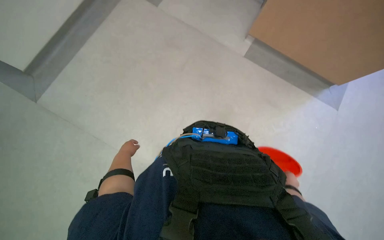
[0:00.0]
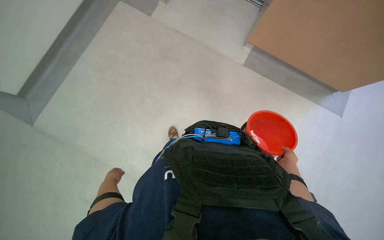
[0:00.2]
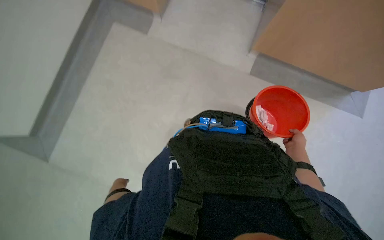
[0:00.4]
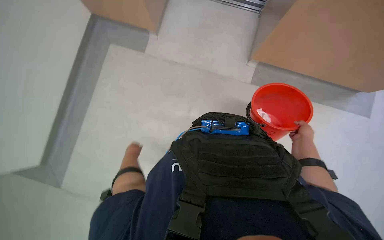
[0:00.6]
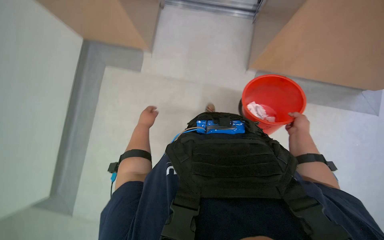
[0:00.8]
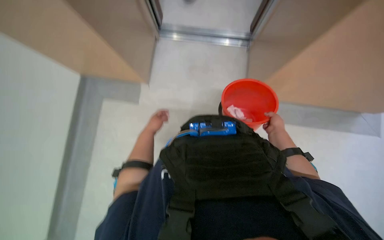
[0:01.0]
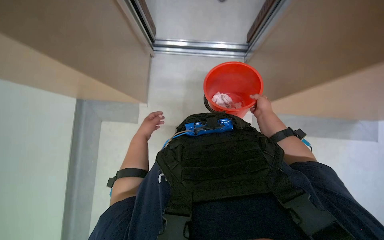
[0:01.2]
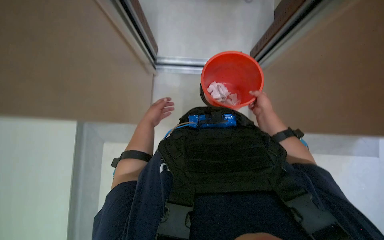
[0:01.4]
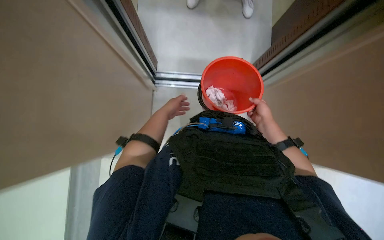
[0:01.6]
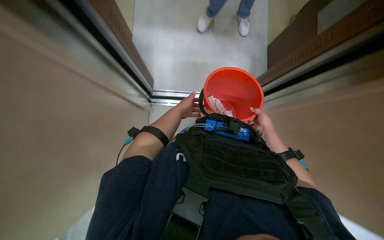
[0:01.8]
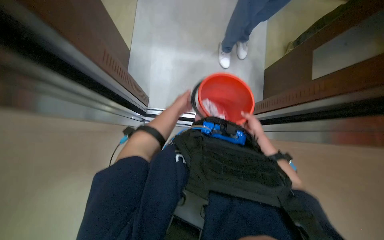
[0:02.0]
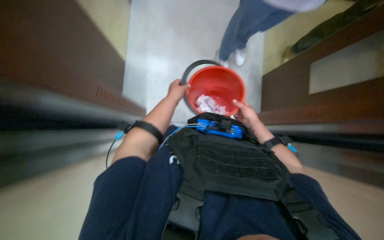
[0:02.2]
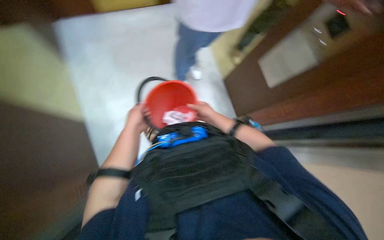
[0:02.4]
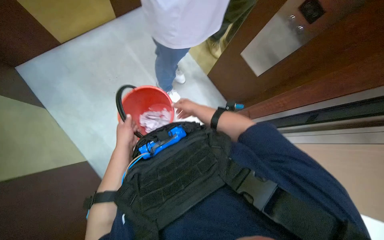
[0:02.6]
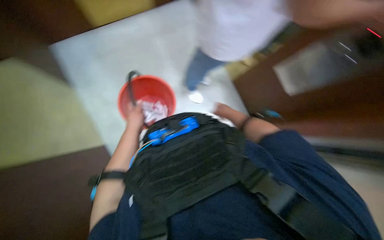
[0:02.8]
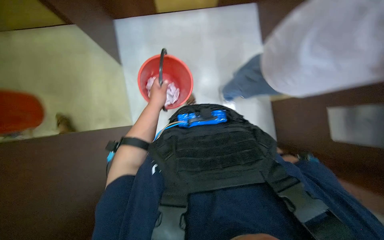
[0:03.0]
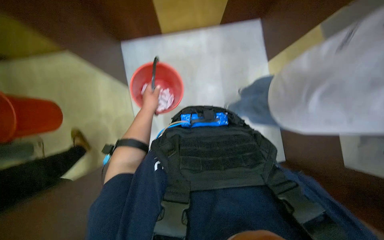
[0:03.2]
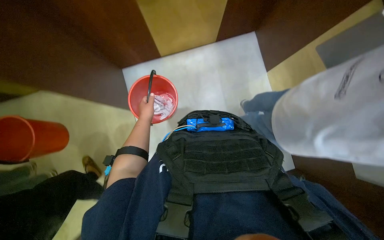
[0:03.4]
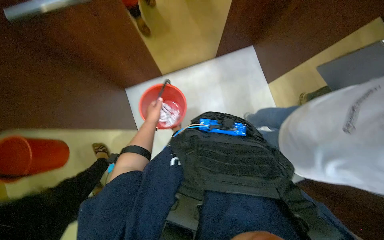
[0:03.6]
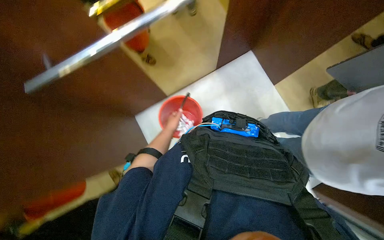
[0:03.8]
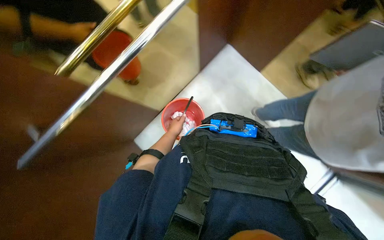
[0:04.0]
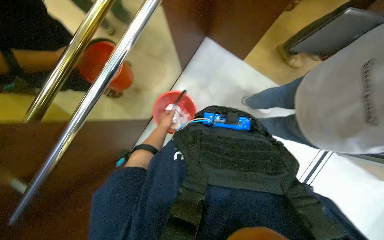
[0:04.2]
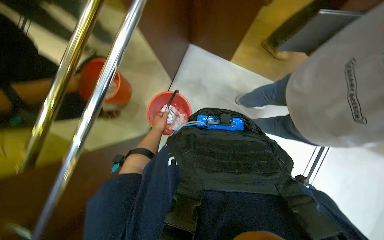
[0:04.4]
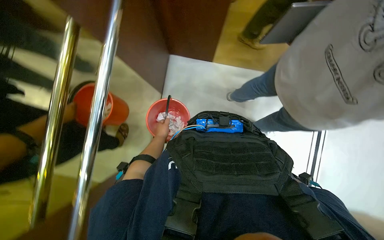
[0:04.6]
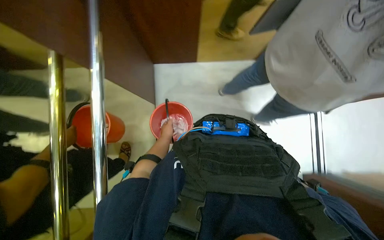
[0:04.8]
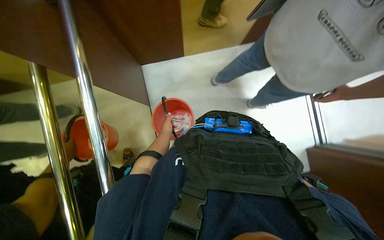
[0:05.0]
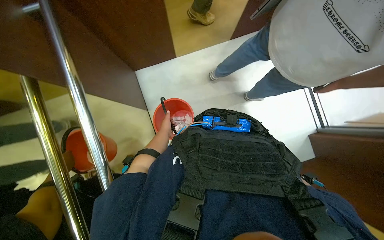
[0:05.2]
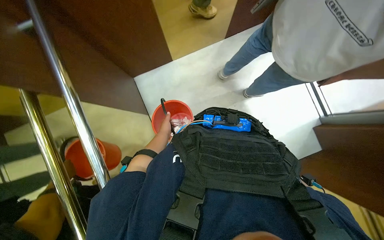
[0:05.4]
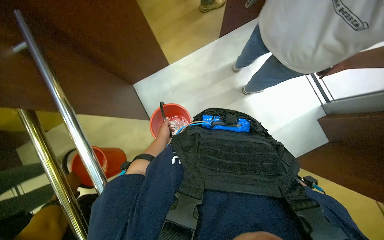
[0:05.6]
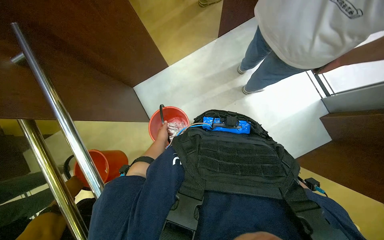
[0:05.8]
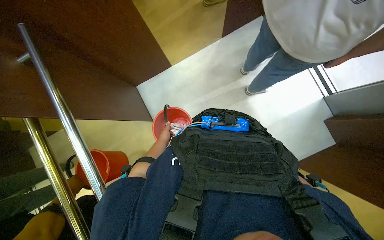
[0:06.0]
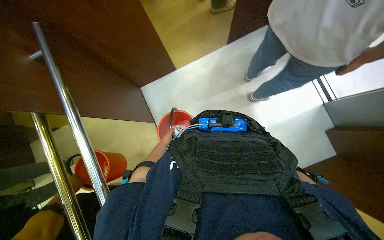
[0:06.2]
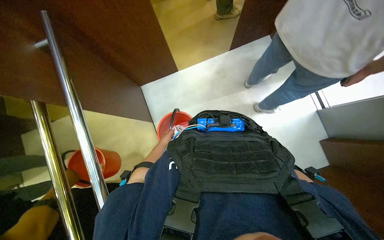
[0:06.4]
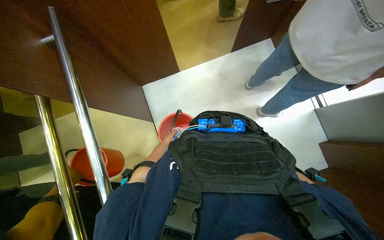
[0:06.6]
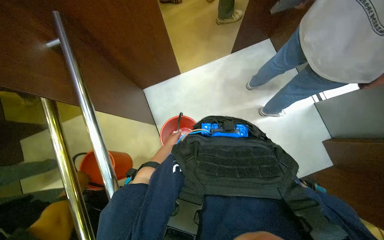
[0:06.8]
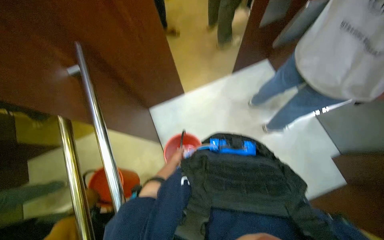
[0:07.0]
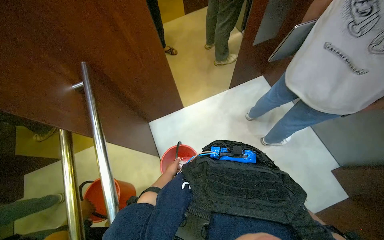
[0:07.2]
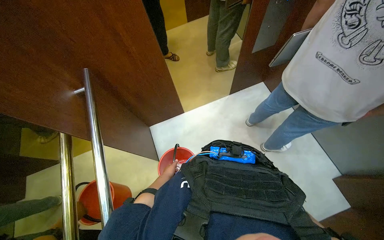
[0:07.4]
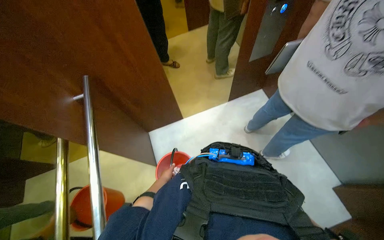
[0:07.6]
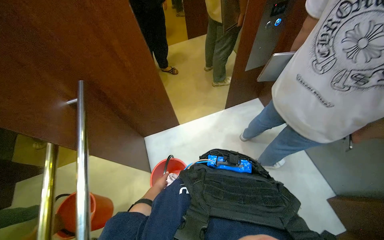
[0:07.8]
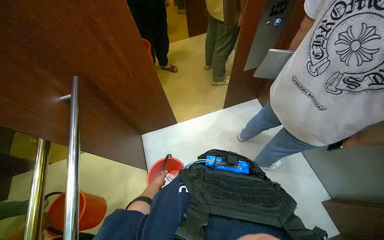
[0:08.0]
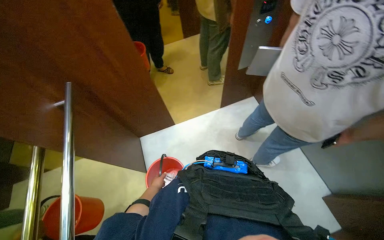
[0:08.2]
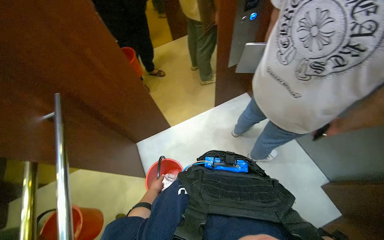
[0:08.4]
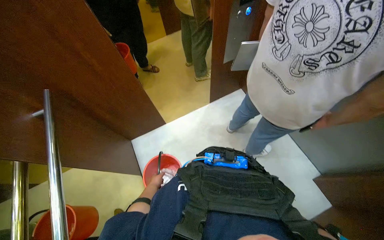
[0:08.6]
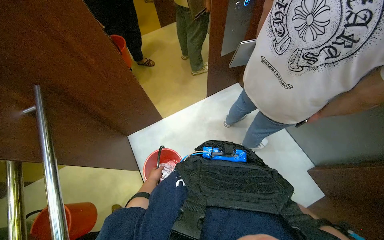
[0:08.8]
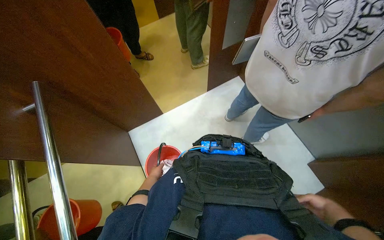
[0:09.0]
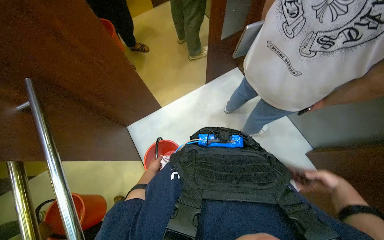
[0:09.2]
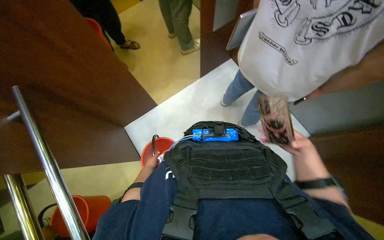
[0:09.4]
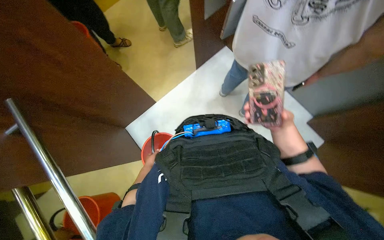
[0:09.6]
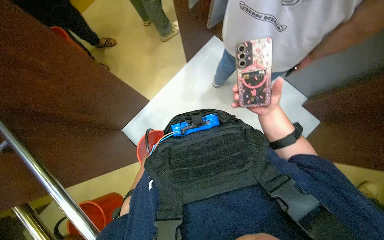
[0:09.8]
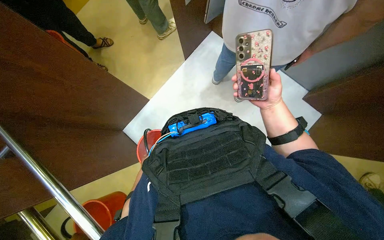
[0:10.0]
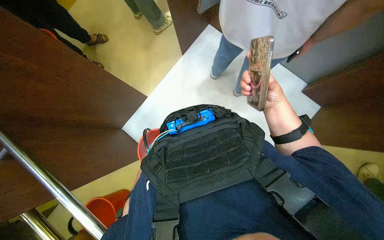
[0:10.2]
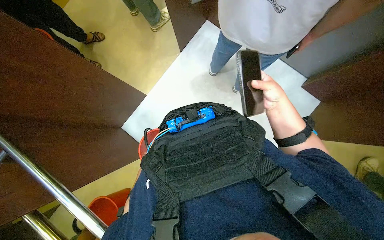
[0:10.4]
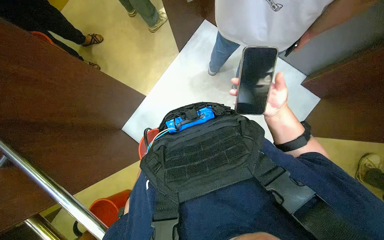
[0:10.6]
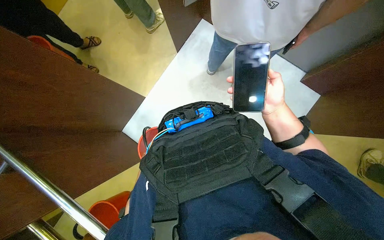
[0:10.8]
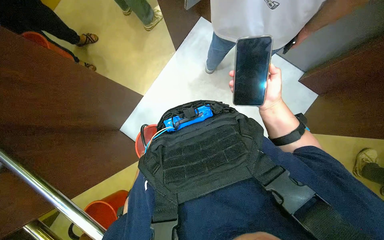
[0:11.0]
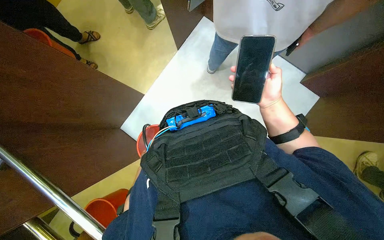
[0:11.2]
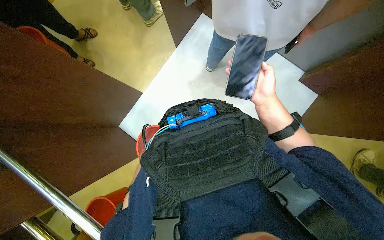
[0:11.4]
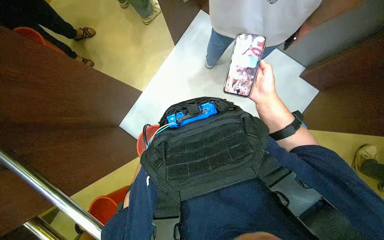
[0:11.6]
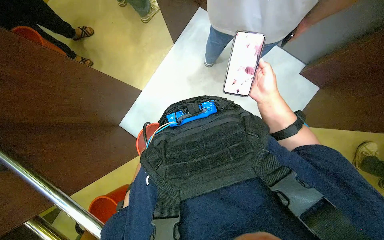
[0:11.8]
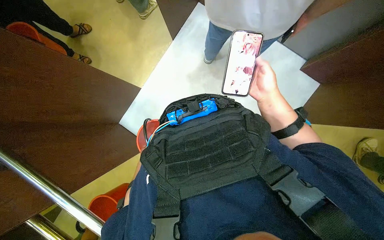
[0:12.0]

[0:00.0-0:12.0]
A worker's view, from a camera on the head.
Job: preparing cleaning supplies.
The whole recording: Walking with cleaning supplies. The worker walks through a building carrying a red bucket and a white cloth.
0:01.6 to 0:03.0: The view tips upward by about 15 degrees.
0:03.0 to 0:04.4: The left hand shifts some 15 cm down the picture and farther from the camera.
0:06.0 to 0:07.6: The wearer looks approximately 20 degrees further upward.
0:09.0 to 0:10.4: The view tips downward by approximately 15 degrees. The right hand shifts about 20 cm to the left and up the picture.

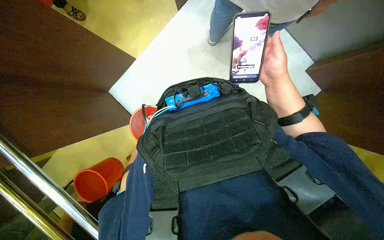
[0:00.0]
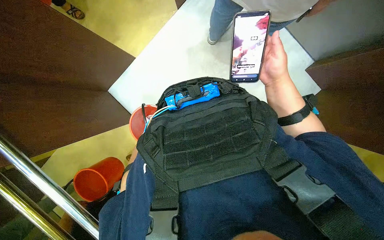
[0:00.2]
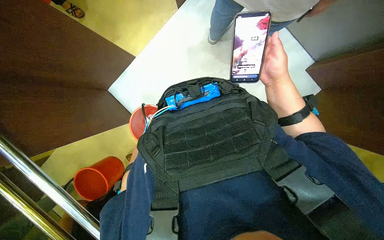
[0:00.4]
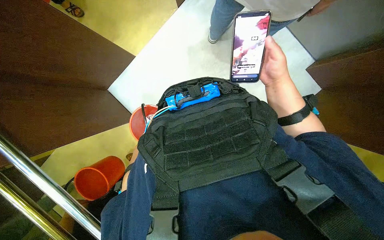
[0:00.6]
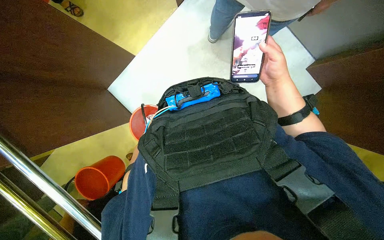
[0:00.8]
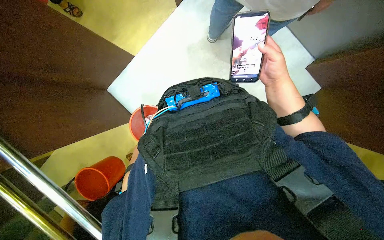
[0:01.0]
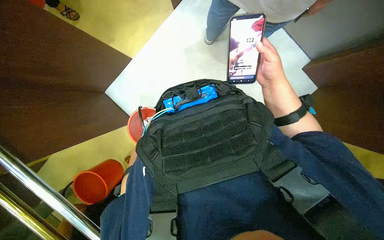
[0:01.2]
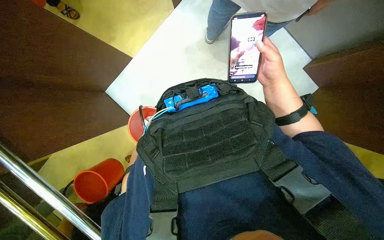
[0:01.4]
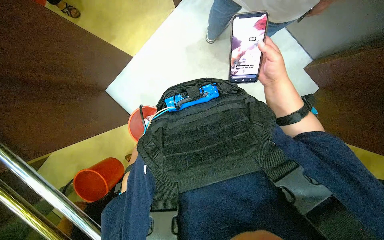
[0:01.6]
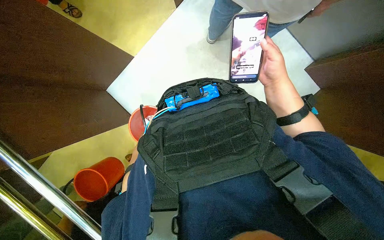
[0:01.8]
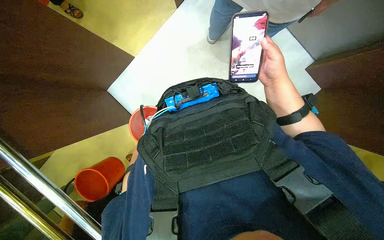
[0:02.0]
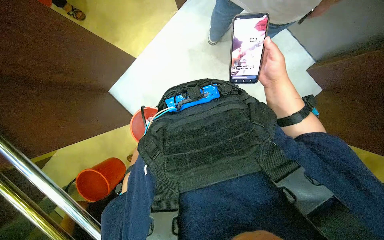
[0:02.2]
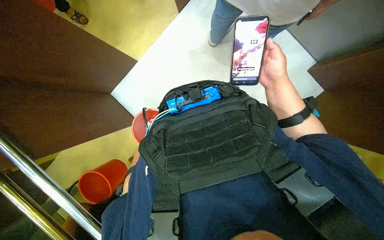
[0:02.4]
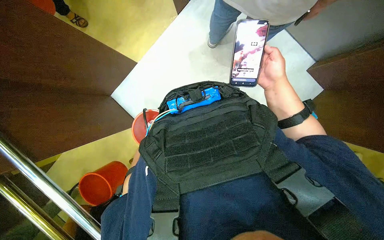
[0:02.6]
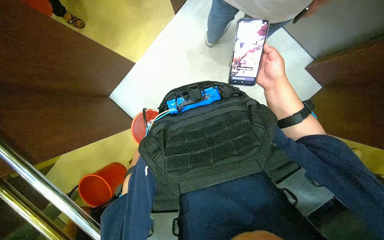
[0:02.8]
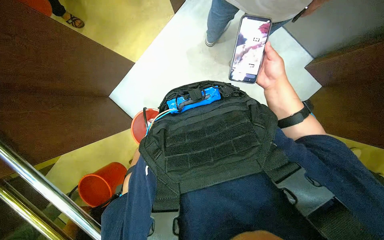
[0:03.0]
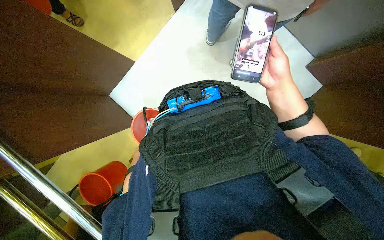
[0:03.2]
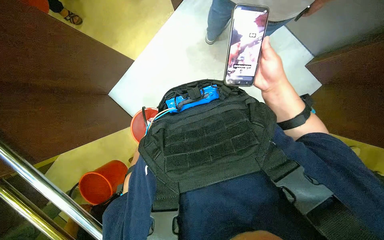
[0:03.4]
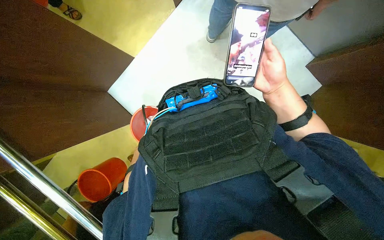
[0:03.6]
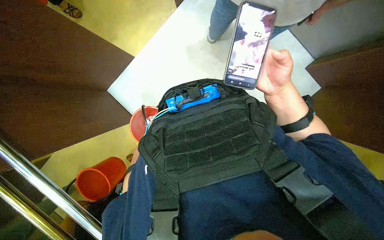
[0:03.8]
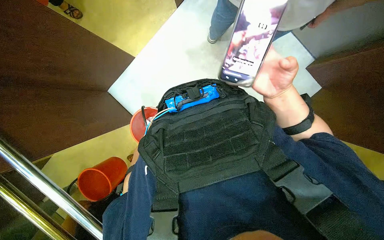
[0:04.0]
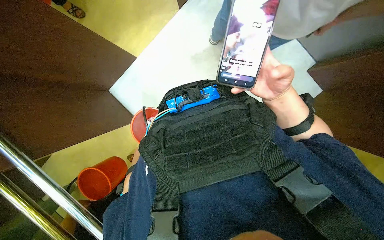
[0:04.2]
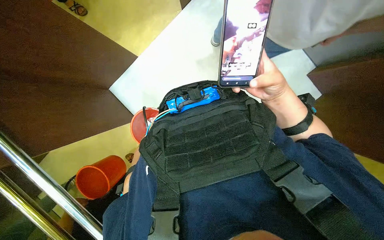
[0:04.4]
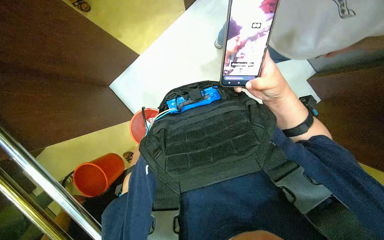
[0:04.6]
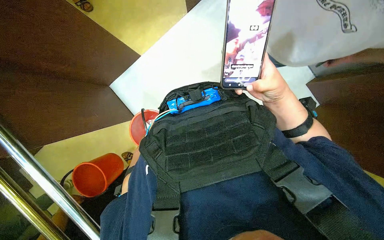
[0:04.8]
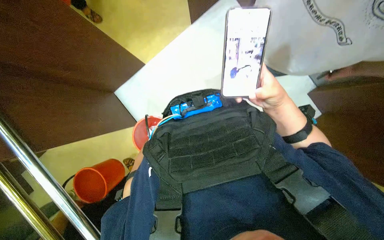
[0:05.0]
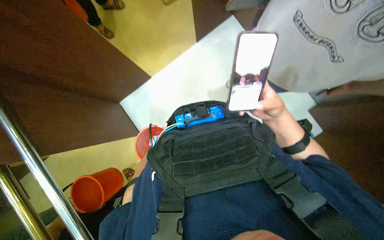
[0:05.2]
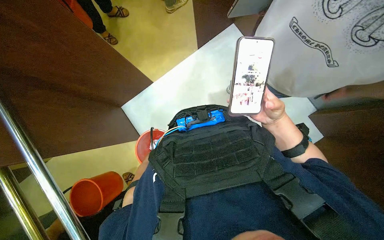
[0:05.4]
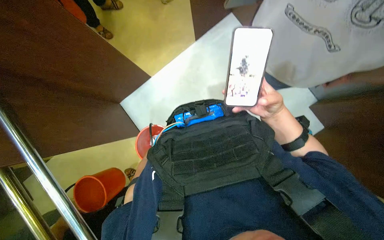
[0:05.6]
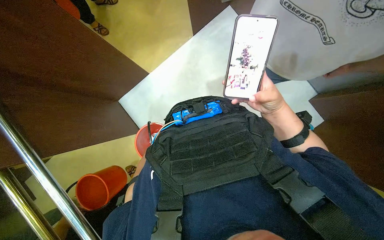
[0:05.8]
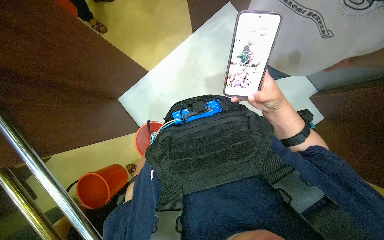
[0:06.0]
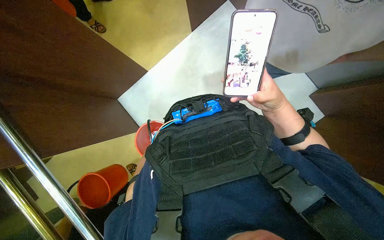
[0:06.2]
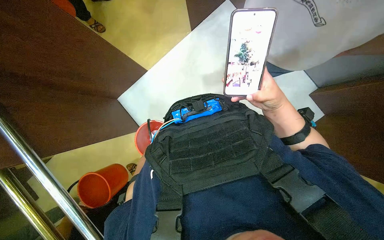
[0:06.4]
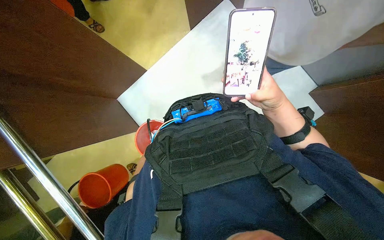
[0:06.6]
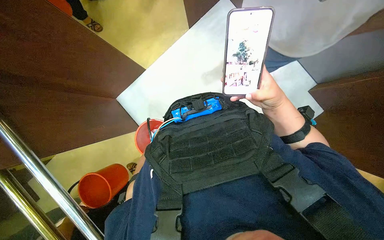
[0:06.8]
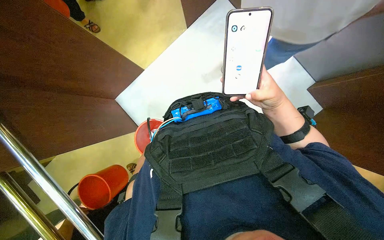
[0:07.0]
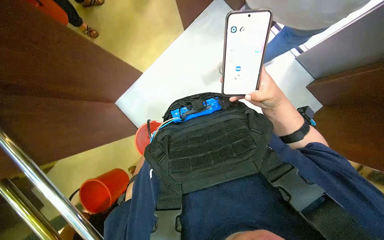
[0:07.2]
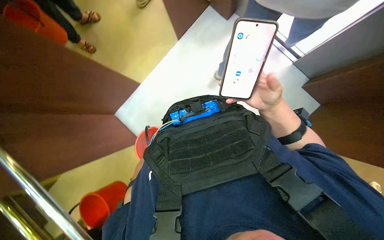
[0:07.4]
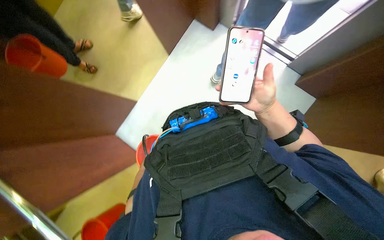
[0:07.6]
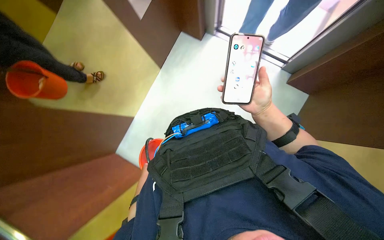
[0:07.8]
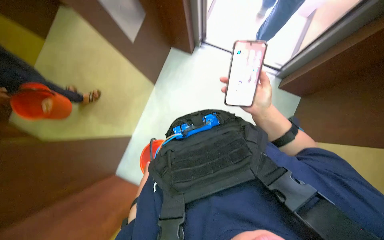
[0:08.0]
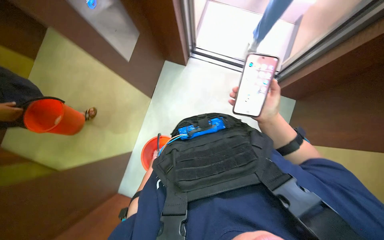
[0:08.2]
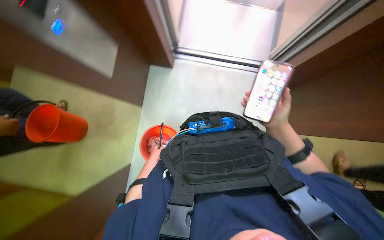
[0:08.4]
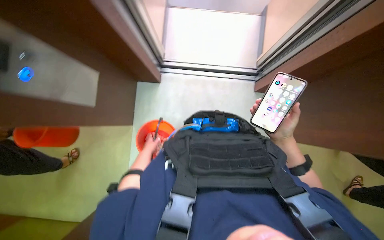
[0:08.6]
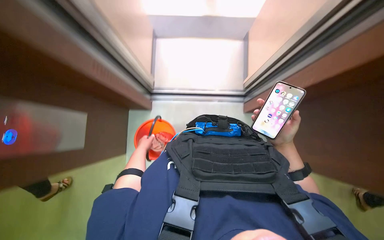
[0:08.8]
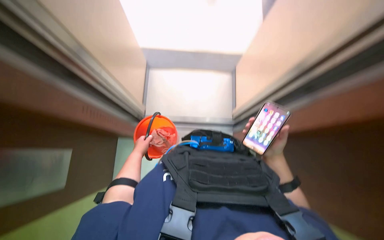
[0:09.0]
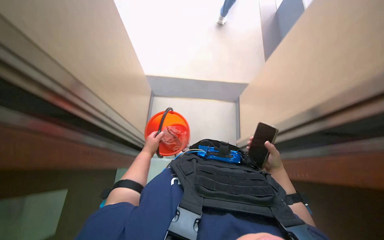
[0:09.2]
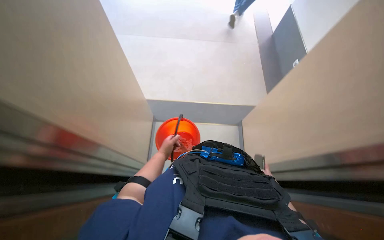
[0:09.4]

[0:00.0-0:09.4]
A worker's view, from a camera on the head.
Job: preparing cleaning supplies.
The whole recording: Walking with cleaning supplies. The worker walks through a building carrying a red bucket and a white cloth.
0:07.8 to 0:09.4: The camera pitches upward, by some 15 degrees. The scene turns roughly 35 degrees clockwise in the picture.
